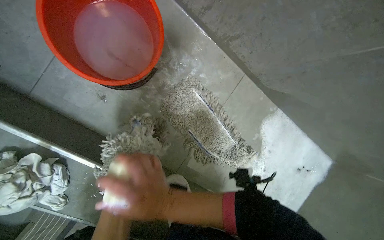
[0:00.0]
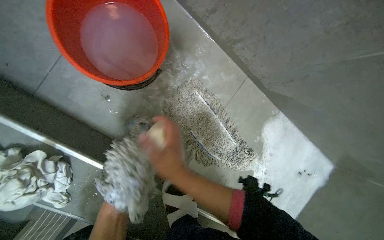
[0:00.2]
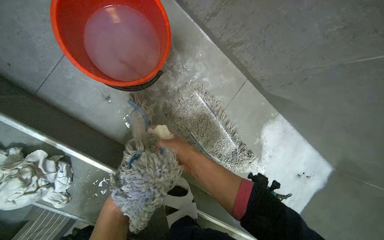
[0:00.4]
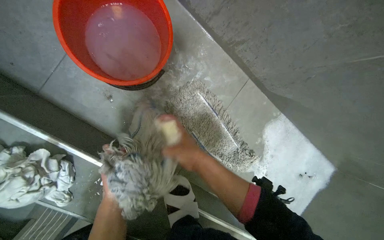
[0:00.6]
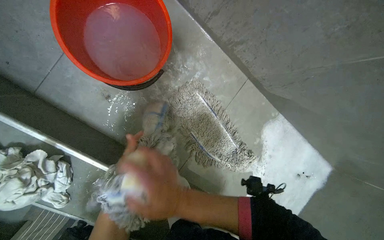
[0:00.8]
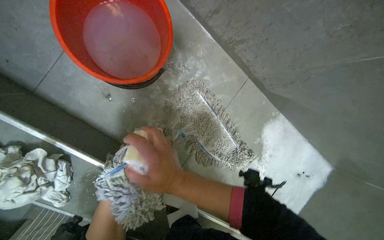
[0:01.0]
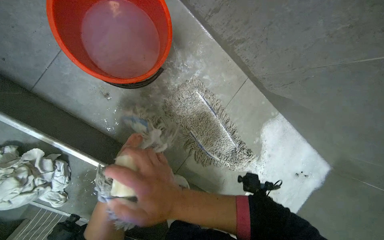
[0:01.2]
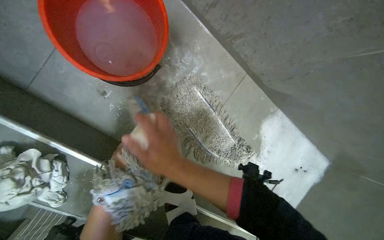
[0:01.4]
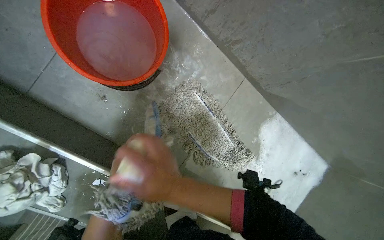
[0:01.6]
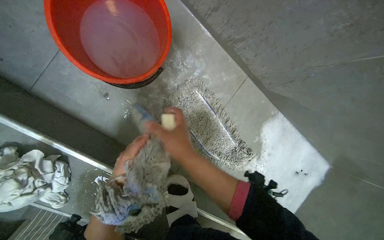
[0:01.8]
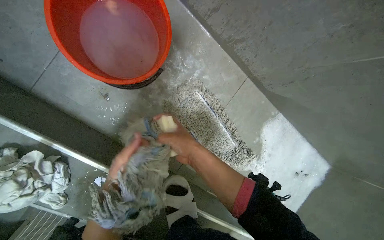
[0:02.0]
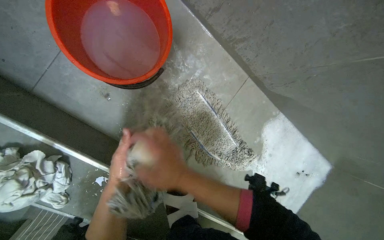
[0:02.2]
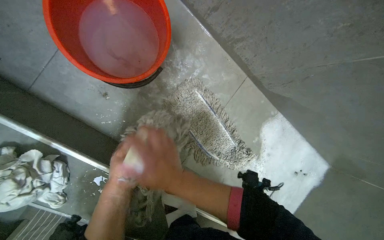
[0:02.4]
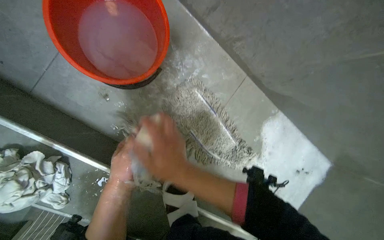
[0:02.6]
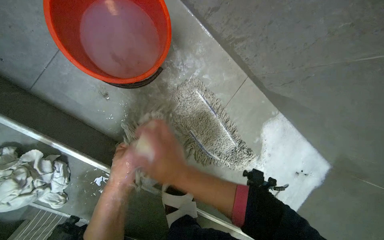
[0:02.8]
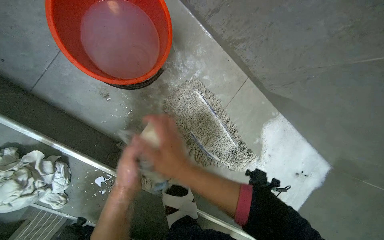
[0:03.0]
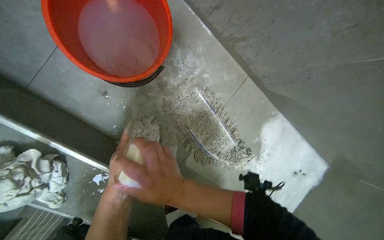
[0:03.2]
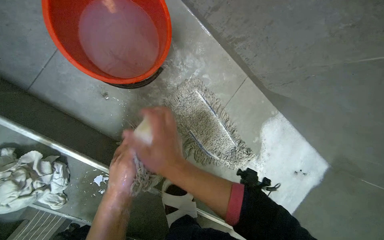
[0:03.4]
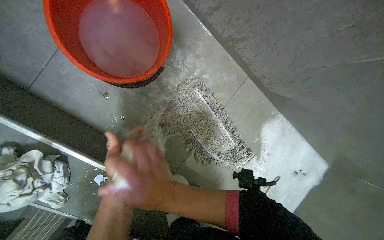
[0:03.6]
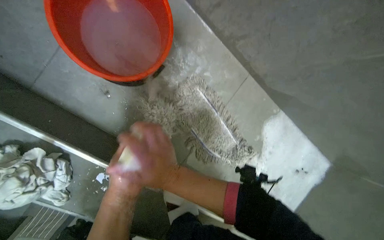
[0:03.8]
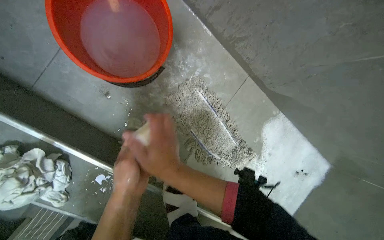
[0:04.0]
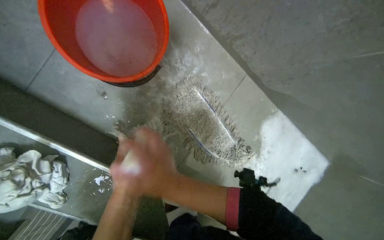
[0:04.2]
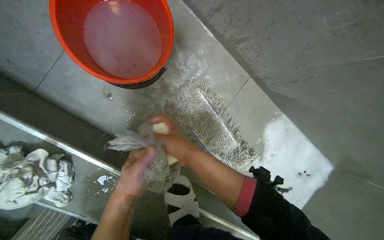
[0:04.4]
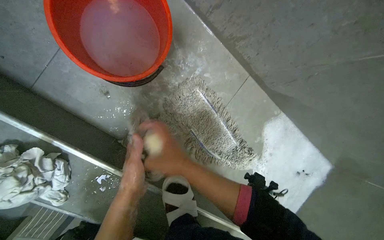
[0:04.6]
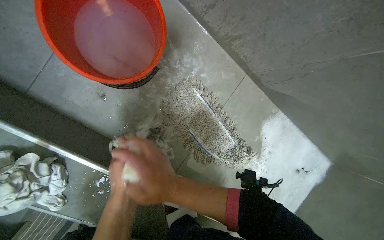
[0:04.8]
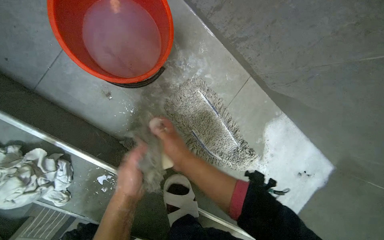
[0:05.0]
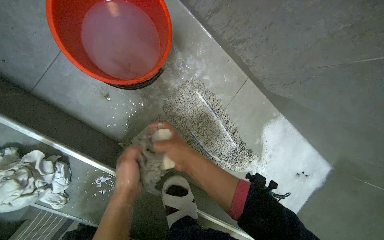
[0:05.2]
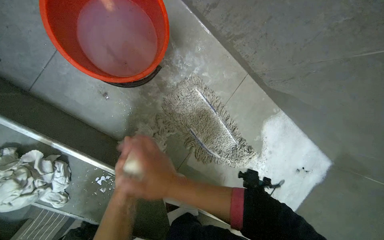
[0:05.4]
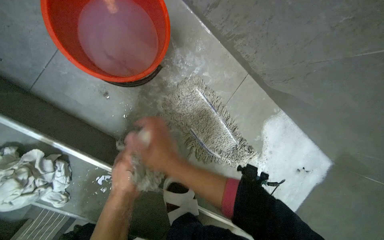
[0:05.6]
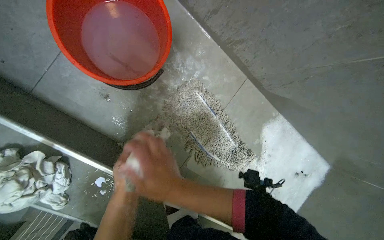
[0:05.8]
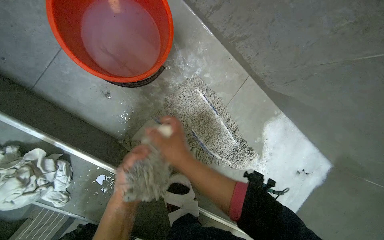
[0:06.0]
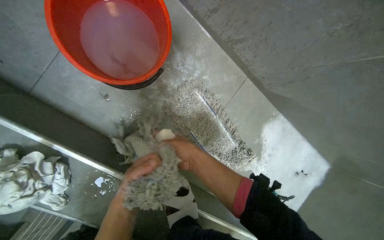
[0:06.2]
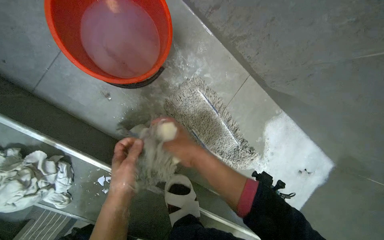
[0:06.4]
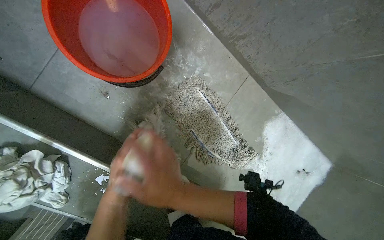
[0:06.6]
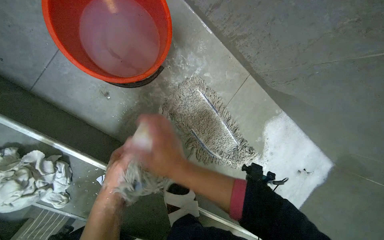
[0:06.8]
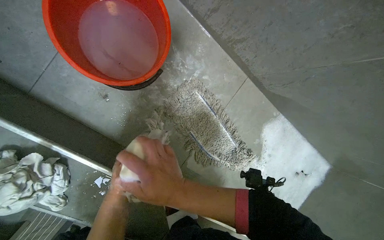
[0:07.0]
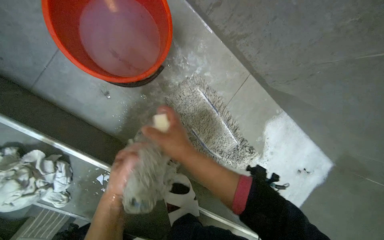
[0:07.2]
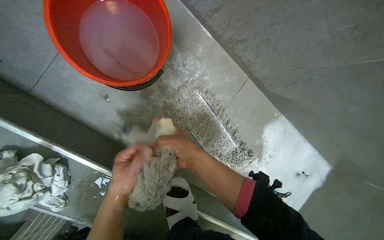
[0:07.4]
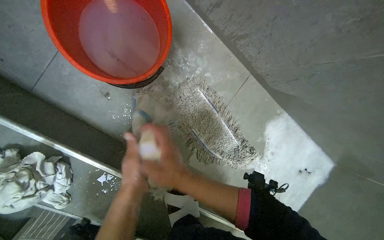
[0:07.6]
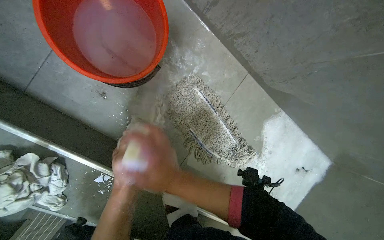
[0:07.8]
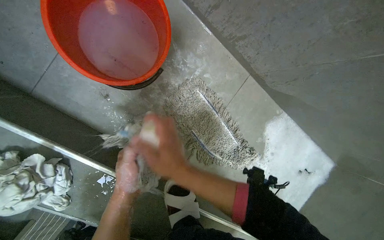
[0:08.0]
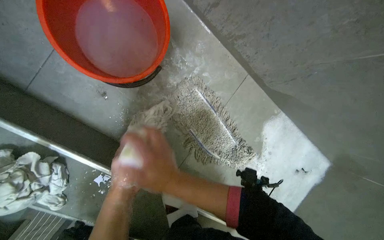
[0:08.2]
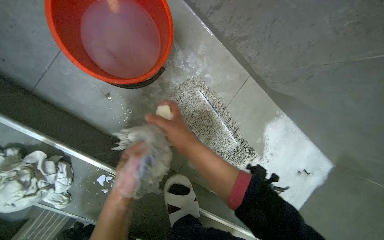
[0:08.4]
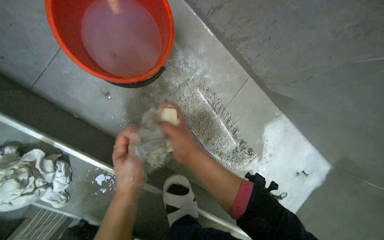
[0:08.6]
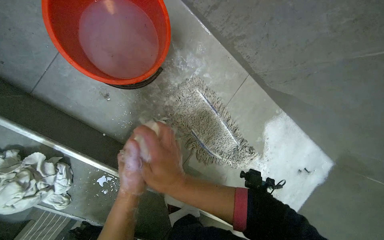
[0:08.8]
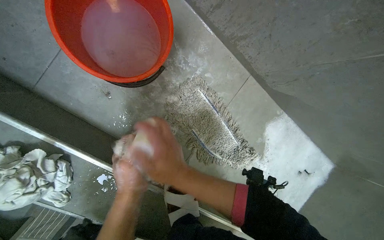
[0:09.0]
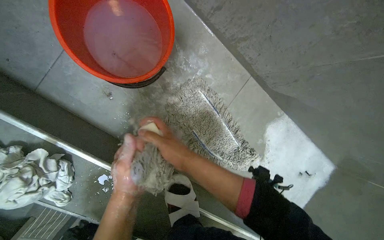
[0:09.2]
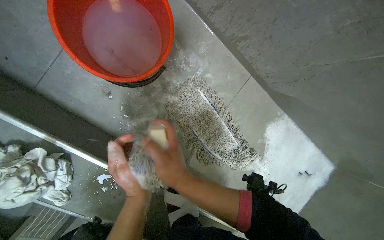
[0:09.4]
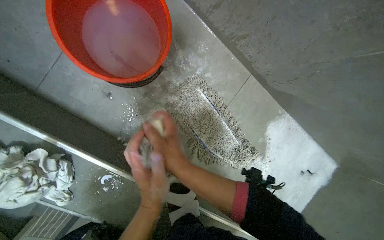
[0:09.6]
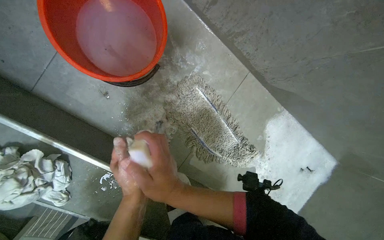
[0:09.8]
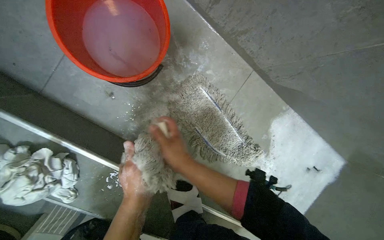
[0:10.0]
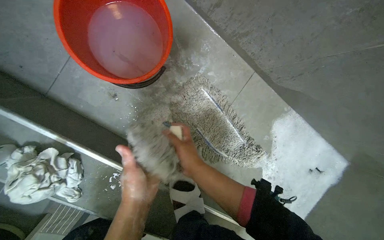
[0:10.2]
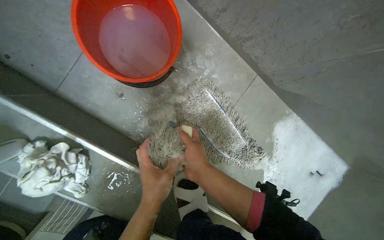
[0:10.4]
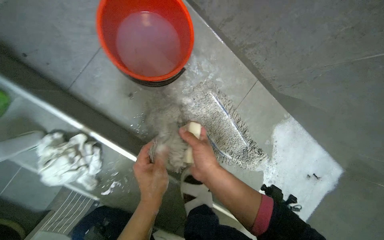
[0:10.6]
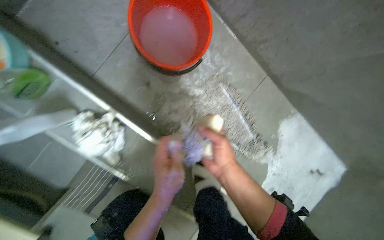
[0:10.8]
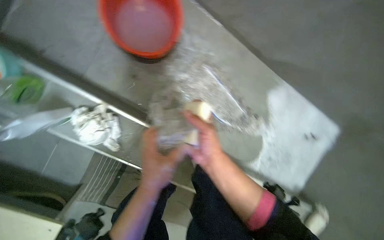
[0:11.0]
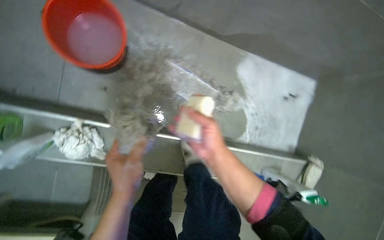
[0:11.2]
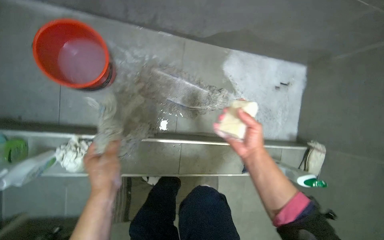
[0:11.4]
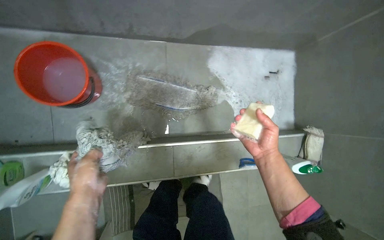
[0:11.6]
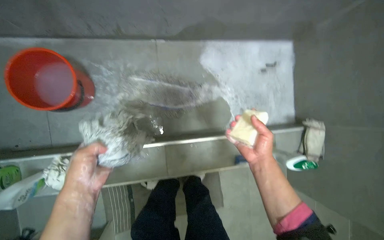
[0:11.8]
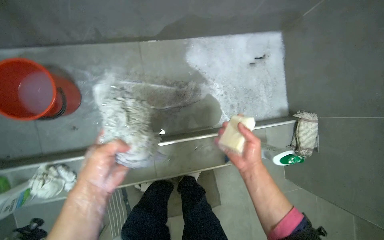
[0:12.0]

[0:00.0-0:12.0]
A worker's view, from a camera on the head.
Job: preparing cleaning supplies.
The whole recording: Cleaning flat mop head with soap. The worker scrubs a flat mop head with a bar of soap and rinses it in a bucket.
0:00.0 to 0:01.6: The right hand reaches about 10 cm farther from the camera, then returns.
0:06.0 to 0:07.6: The right hand reaches some 5 cm farther from the camera, then returns.
0:10.4 to 0:12.0: The camera travels some 50 cm. The scene rotates counterclockwise by roughly 45 degrees.

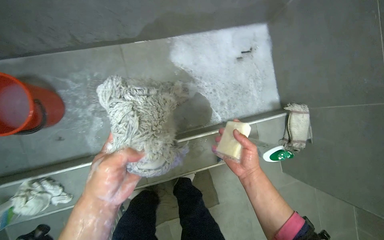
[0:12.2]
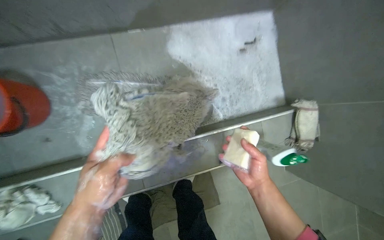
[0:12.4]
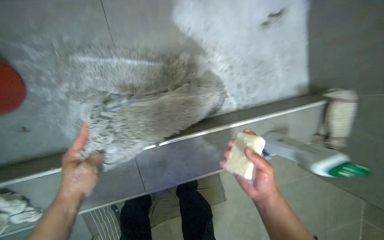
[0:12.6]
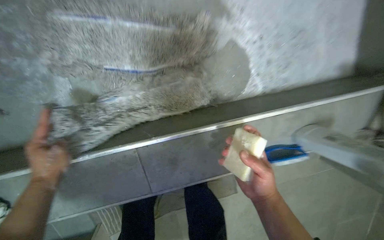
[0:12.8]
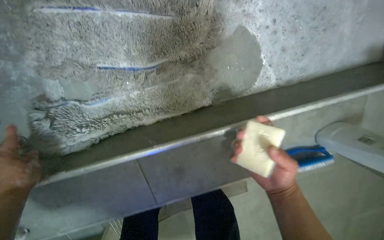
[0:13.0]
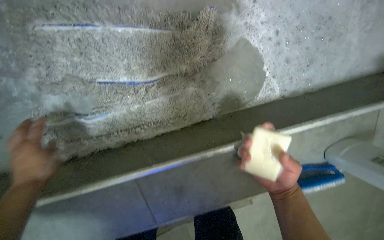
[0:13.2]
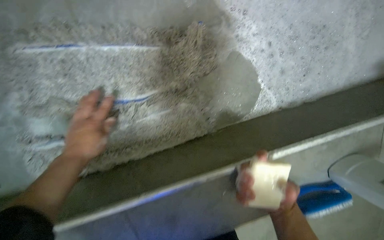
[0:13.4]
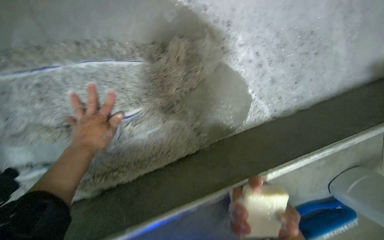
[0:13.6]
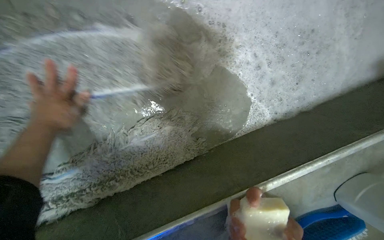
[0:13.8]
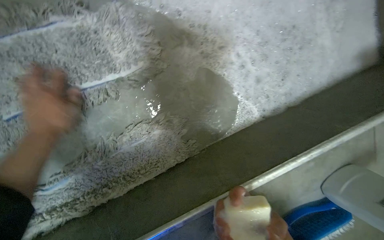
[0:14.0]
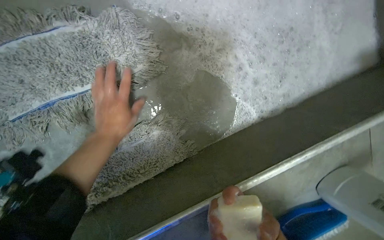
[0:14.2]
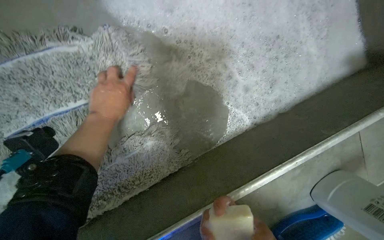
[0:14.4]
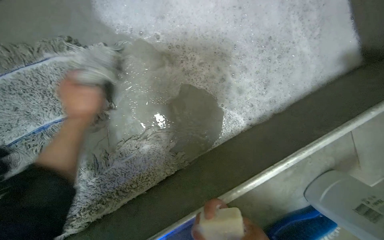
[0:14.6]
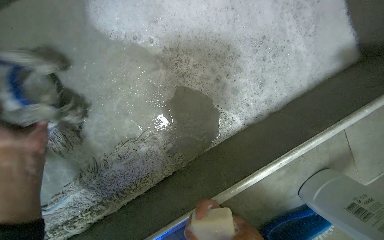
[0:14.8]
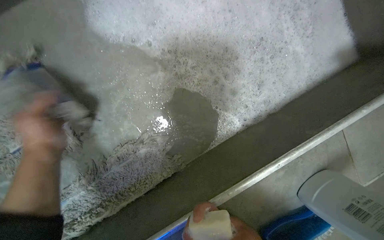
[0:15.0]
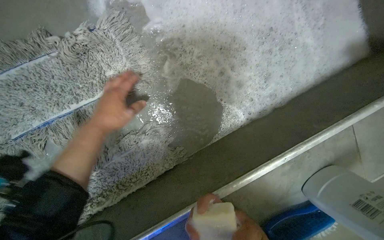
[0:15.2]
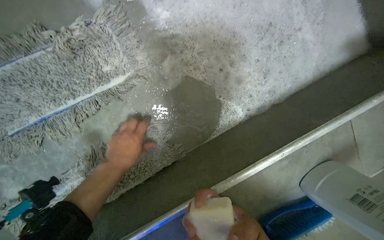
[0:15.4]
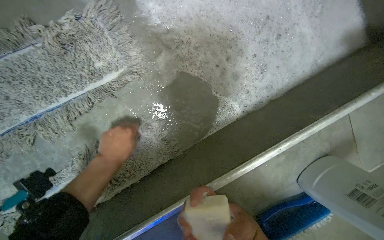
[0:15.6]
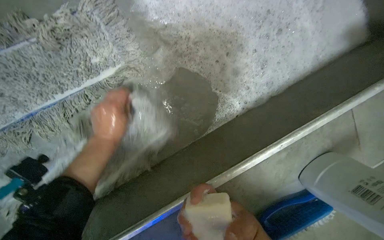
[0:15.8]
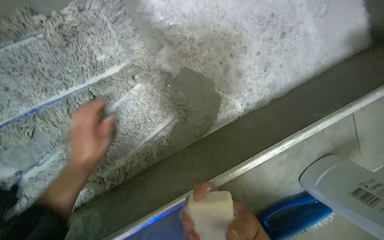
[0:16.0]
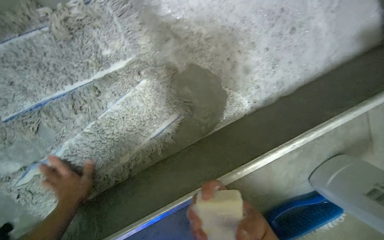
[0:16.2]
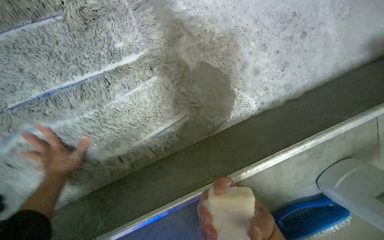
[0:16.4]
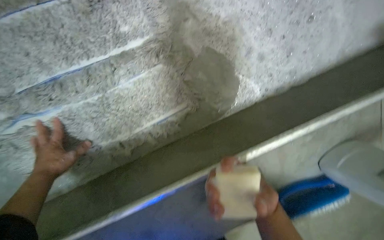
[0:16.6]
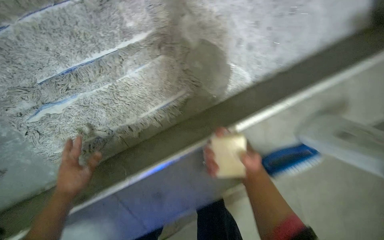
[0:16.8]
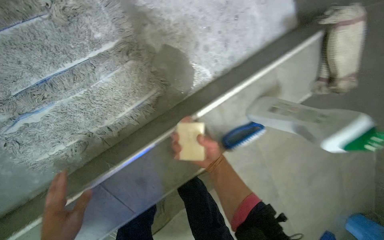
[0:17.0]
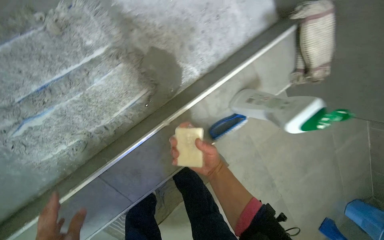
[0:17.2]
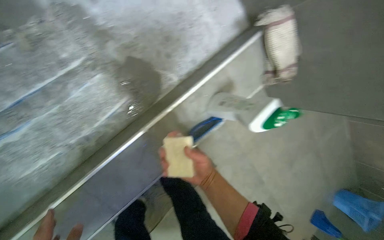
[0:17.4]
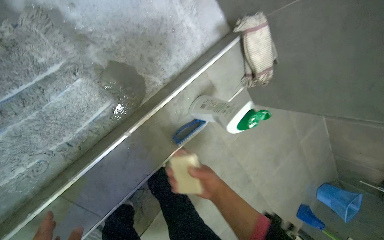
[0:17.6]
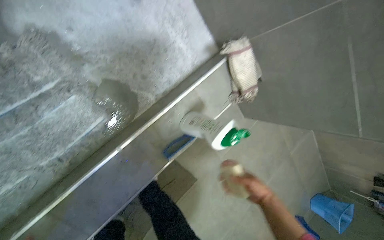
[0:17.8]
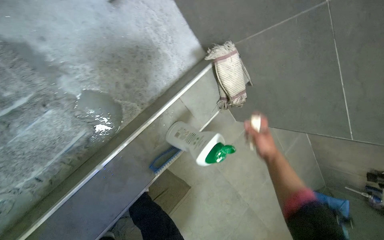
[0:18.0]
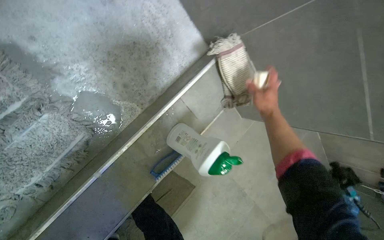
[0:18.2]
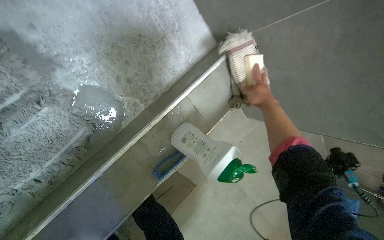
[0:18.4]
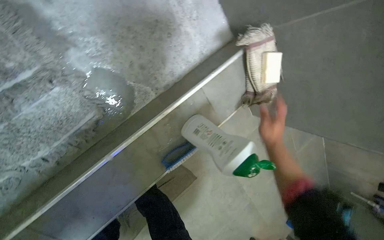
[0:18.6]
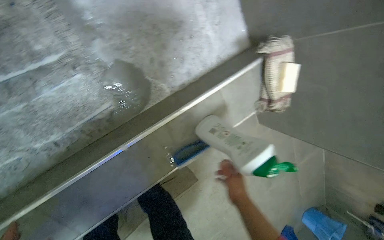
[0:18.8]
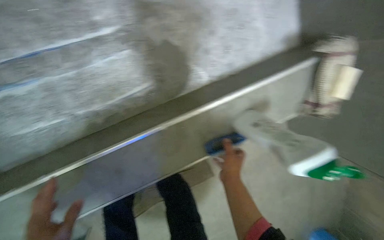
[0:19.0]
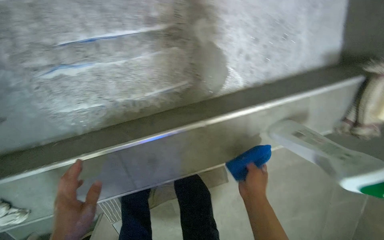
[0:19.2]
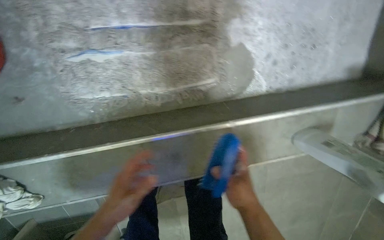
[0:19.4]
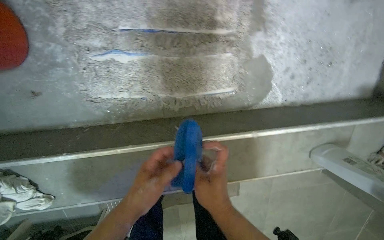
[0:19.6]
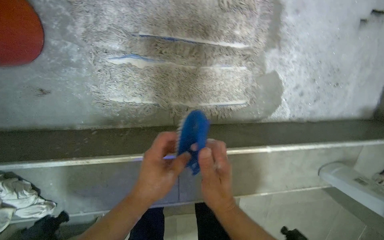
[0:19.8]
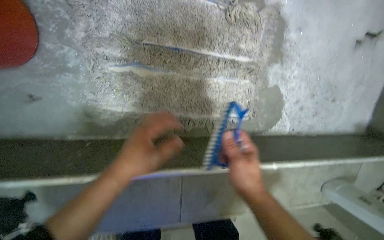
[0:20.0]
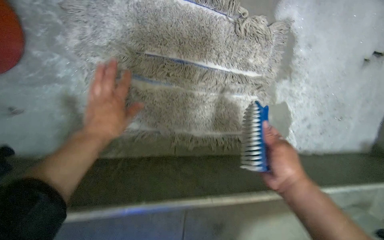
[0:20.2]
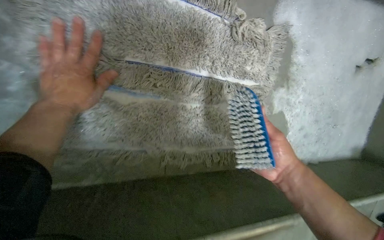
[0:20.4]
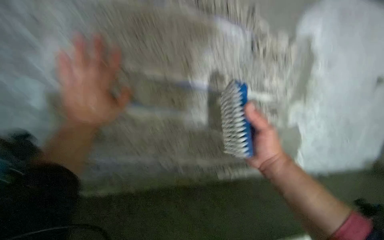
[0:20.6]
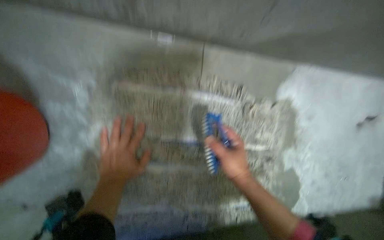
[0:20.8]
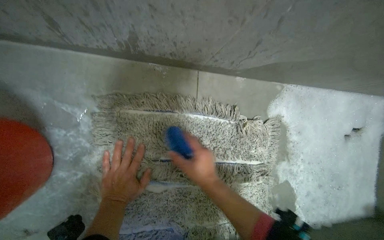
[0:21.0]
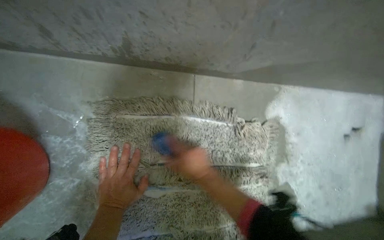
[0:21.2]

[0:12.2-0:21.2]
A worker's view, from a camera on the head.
Job: preparing cleaning supplies.
The whole recording: Cleaning flat mop head with soap. The worker scrubs a flat mop head with a bar of soap and rinses it in a bucket.
0:12.2 to 0:13.8: The camera travels about 50 cm. The view tilts roughly 10 degrees downward.
0:13.8 to 0:15.2: The left hand swings left and right, approximately 10 cm each way, with 2 reversals.
0:15.2 to 0:16.6: The left hand is displaced down the picture and to the left by some 30 cm.
0:16.6 to 0:18.2: The wearer looks approximately 25 degrees further to the right. The right hand is displaced to the right and up the picture by about 40 cm.
0:18.2 to 0:19.8: The head travels to the left, roughly 50 cm. The scene turns roughly 45 degrees clockwise in the picture.
0:19.8 to 0:21.2: The camera pitches upward, by some 15 degrees. The right hand goes to the right and returns, some 10 cm each way.
